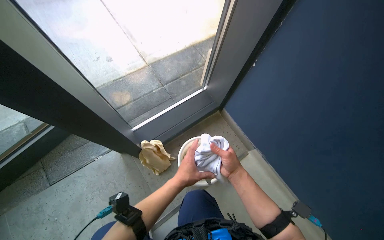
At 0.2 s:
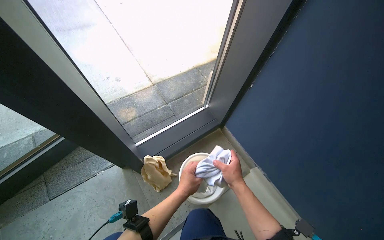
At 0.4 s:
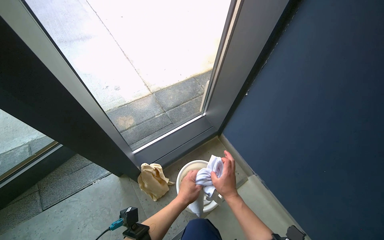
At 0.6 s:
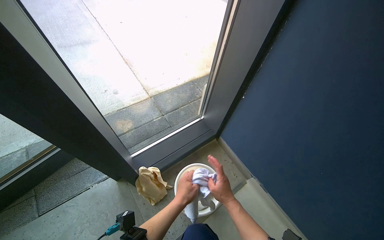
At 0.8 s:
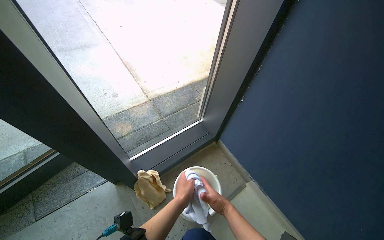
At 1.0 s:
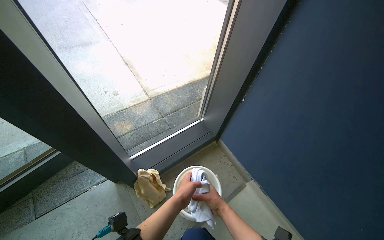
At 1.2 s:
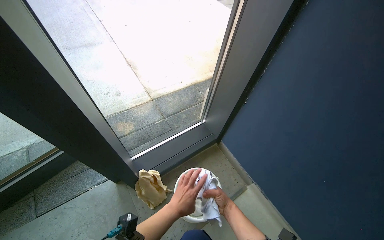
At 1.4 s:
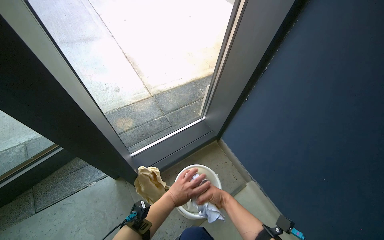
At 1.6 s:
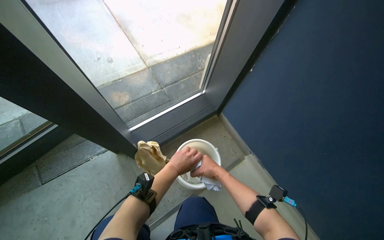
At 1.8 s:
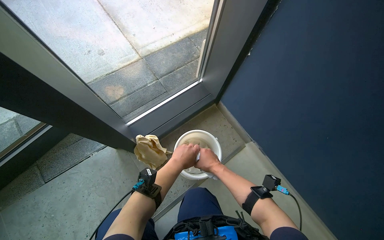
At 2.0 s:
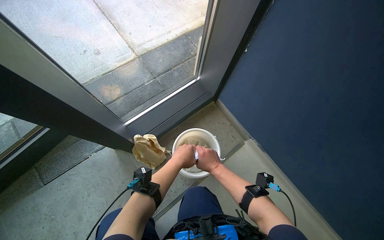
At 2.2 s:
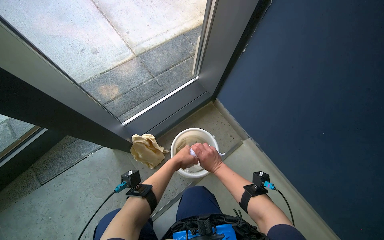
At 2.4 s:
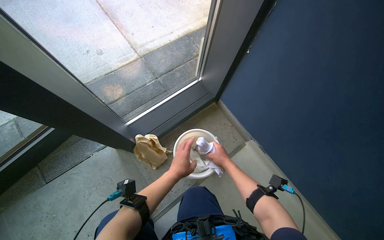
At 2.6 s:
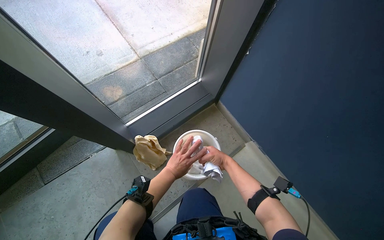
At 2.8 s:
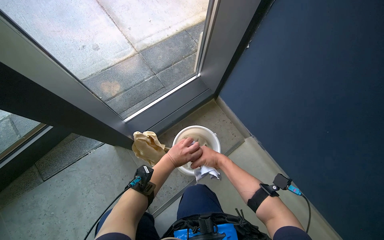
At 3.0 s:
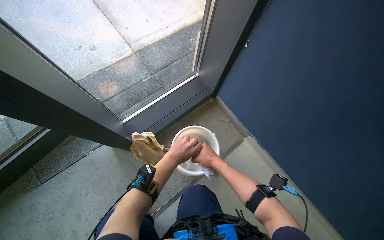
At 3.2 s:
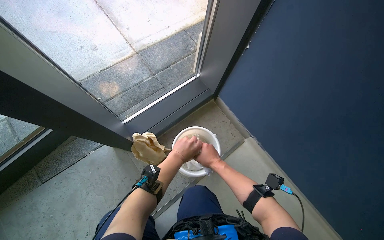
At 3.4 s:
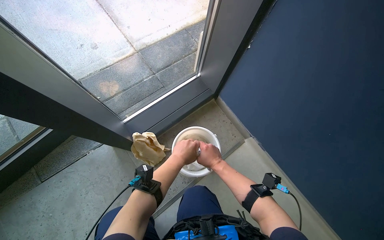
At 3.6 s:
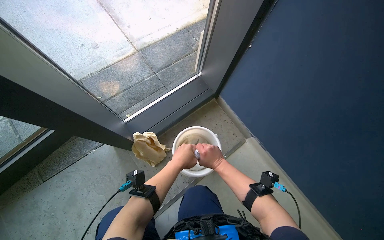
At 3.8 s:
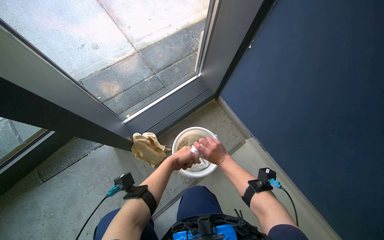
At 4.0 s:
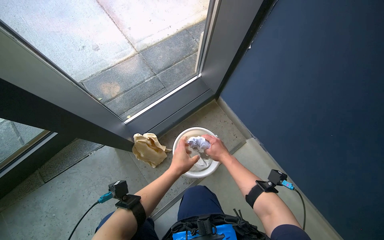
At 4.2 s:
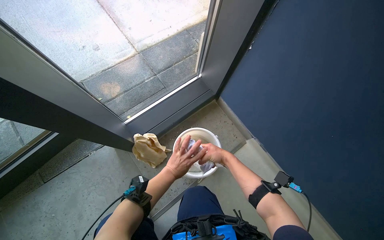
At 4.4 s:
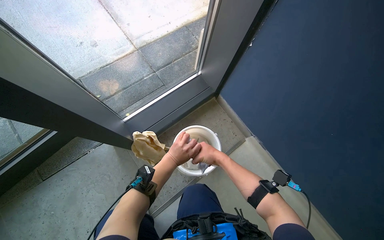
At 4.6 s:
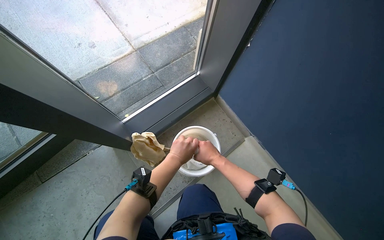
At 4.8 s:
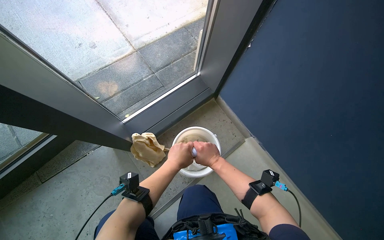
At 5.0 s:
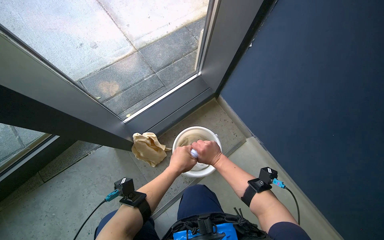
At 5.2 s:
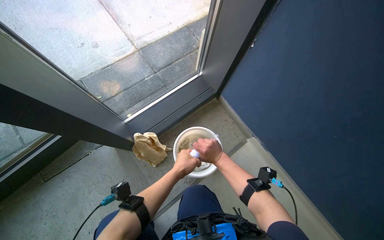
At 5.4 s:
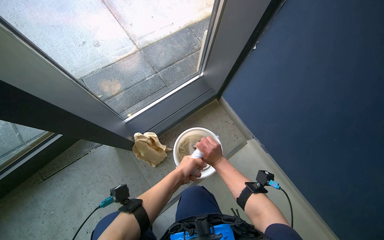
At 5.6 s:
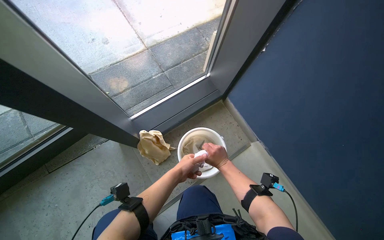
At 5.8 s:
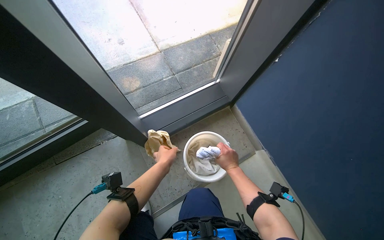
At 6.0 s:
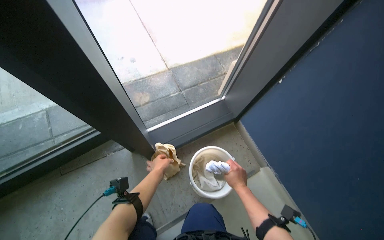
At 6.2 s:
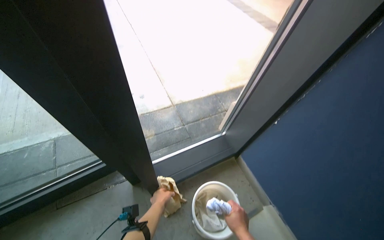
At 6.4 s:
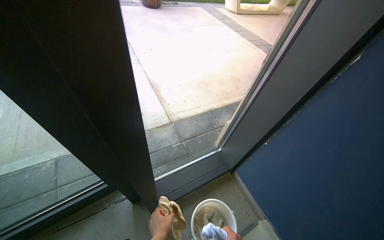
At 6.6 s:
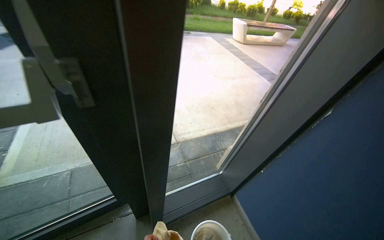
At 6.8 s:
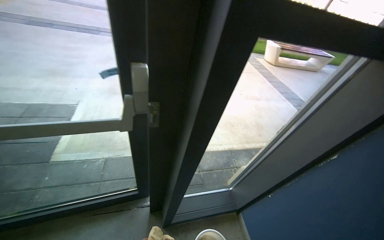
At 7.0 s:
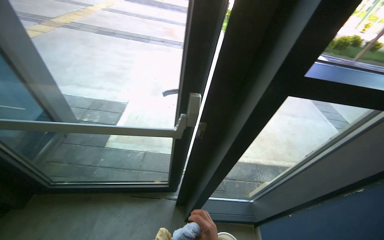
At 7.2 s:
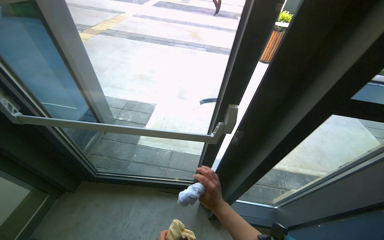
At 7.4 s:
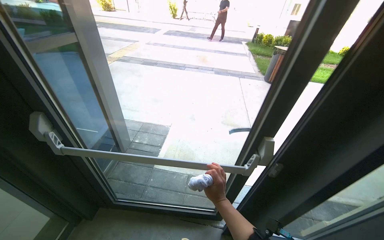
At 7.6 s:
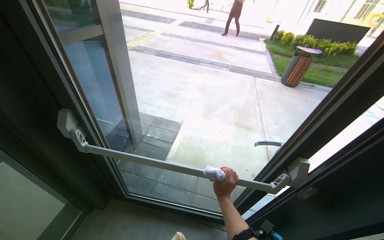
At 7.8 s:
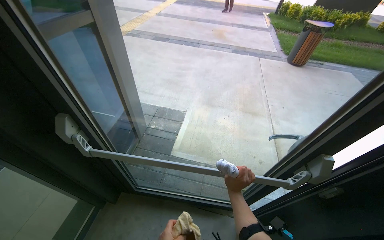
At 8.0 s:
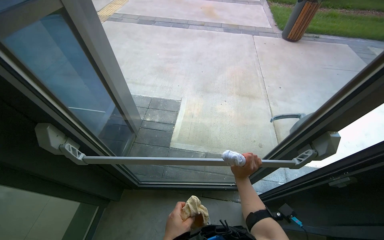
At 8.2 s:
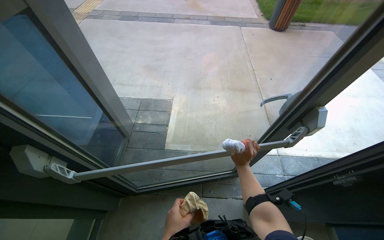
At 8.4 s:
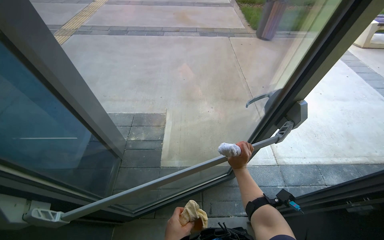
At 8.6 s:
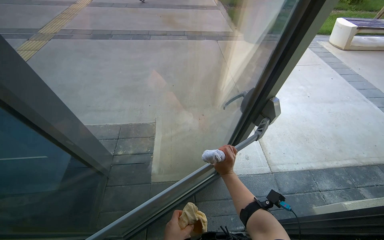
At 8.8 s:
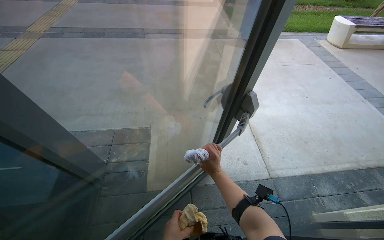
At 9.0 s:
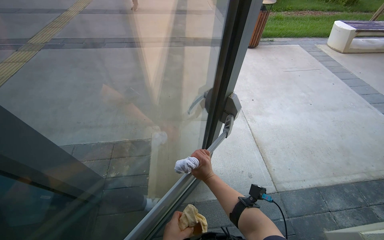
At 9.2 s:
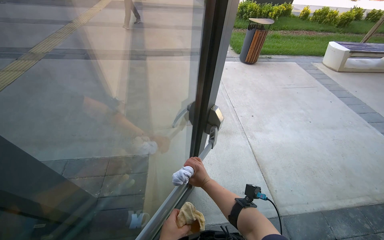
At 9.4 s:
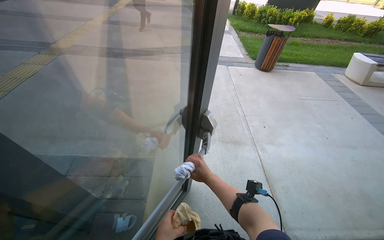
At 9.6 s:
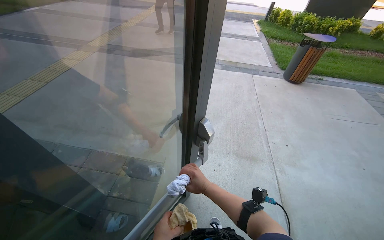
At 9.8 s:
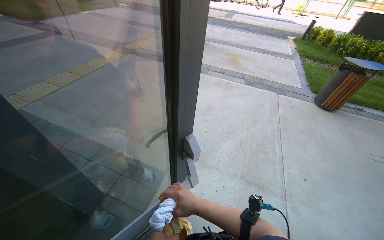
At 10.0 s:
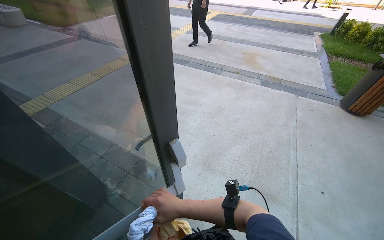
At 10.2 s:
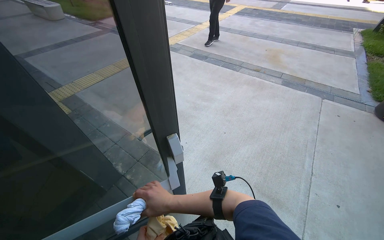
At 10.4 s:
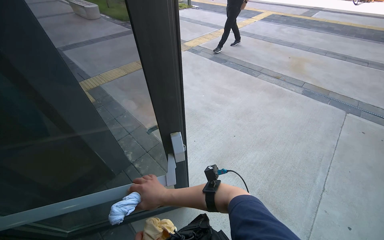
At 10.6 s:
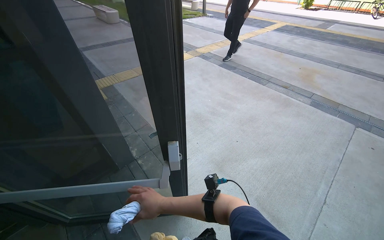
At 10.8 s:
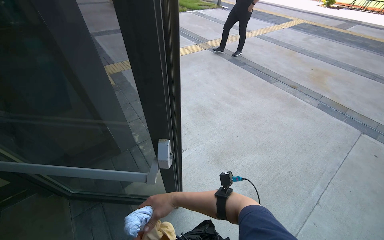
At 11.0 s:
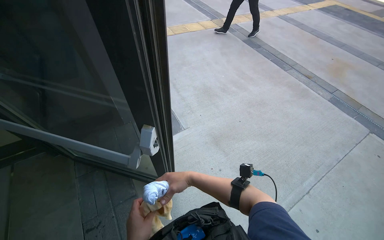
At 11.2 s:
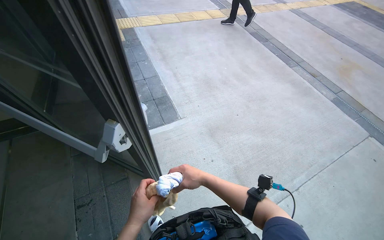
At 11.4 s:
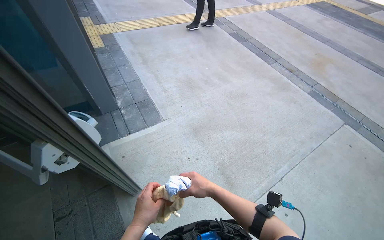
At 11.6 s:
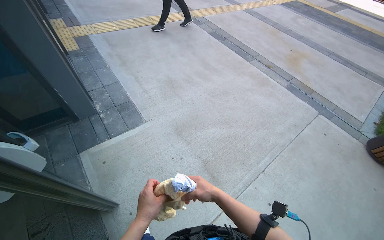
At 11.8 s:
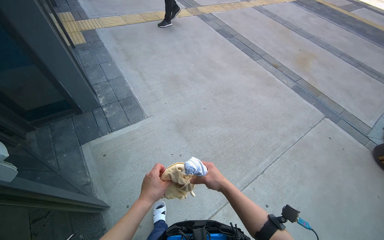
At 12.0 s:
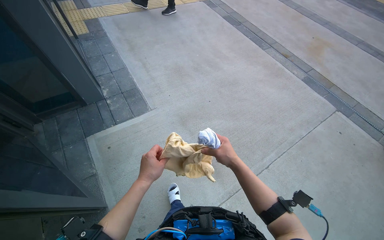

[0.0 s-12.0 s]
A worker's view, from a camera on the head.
Job: cleaning windows.
The whole recording: Cleaning glass door. The worker cleans the glass door using a squeegee and then wipes it with a cloth, also cleaning the door handle.
0.0 to 1.6 s: The hands are busy where they are.
3.0 to 4.4 s: The hands make small movements and keep their place.
4.4 to 6.0 s: The left hand travels to the left by roughly 15 cm.
6.0 to 7.6 s: The camera is carried some 80 cm. The wearer looks roughly 40 degrees further to the left. The view tilts about 30 degrees upward.
9.0 to 10.4 s: The wearer moves about 50 cm. The wearer looks some 50 degrees further to the left.

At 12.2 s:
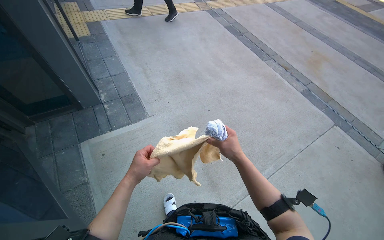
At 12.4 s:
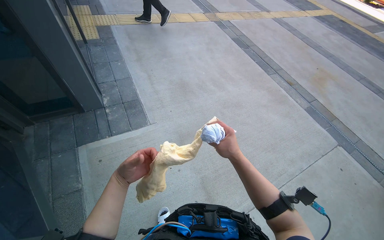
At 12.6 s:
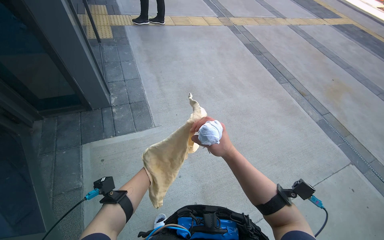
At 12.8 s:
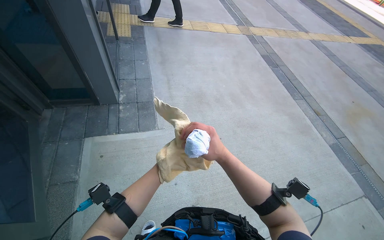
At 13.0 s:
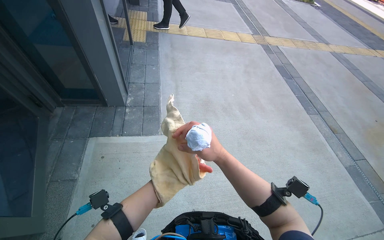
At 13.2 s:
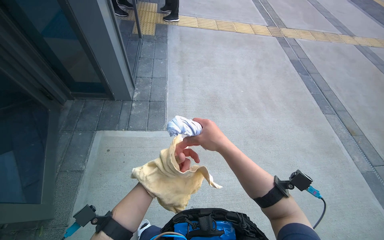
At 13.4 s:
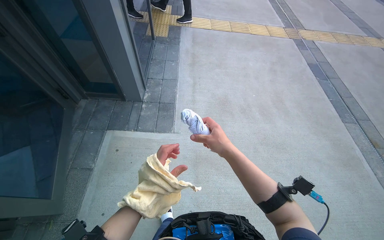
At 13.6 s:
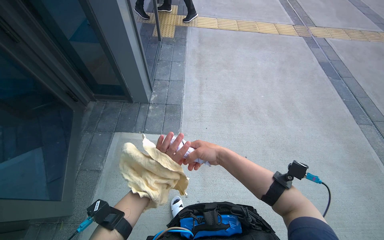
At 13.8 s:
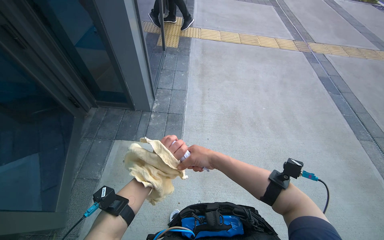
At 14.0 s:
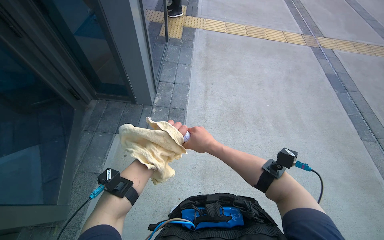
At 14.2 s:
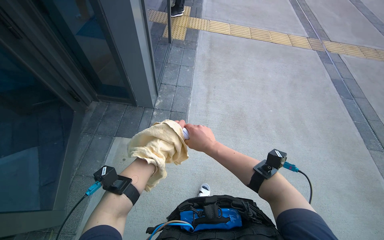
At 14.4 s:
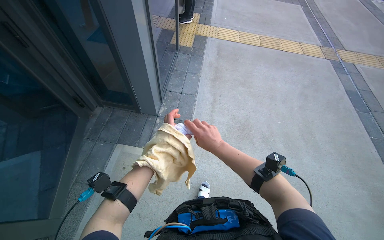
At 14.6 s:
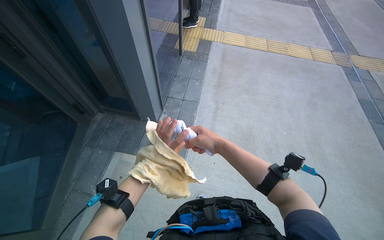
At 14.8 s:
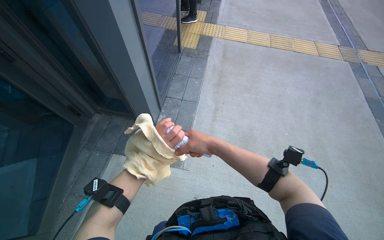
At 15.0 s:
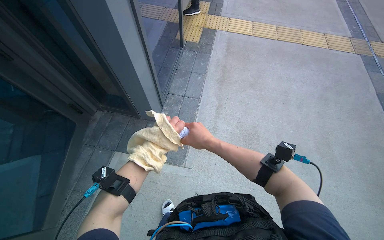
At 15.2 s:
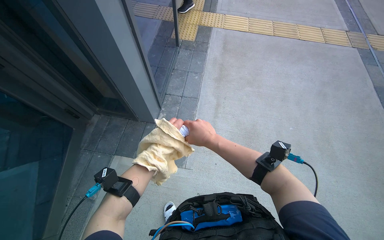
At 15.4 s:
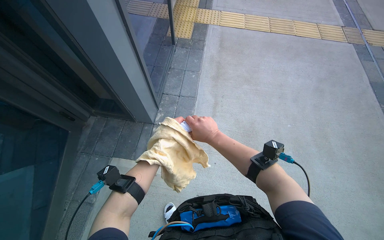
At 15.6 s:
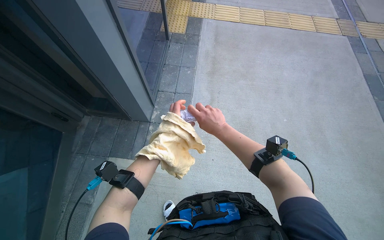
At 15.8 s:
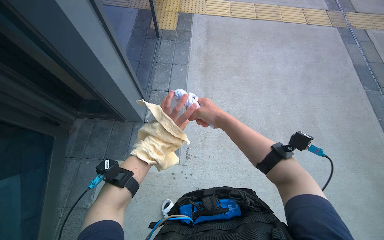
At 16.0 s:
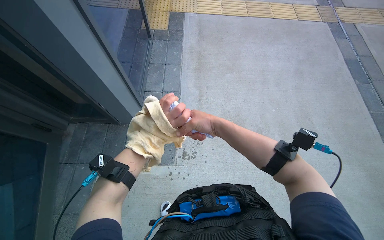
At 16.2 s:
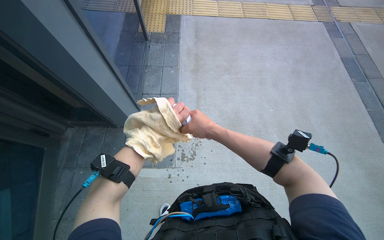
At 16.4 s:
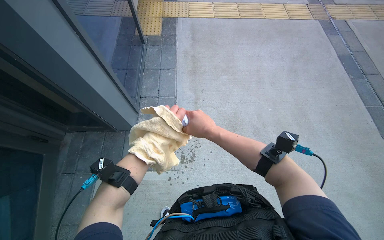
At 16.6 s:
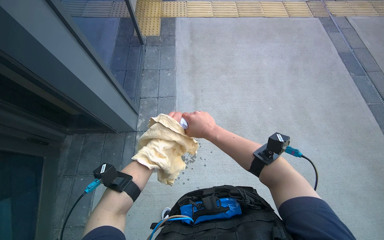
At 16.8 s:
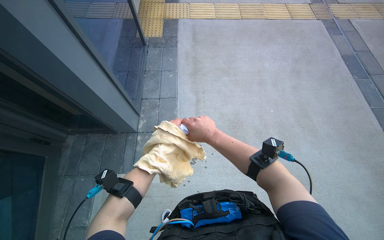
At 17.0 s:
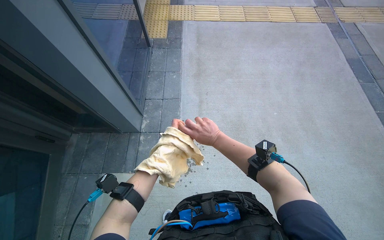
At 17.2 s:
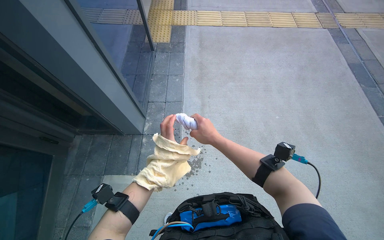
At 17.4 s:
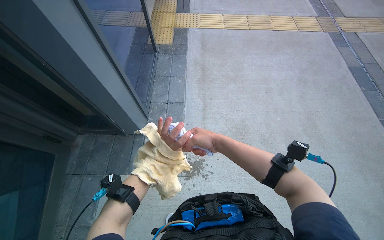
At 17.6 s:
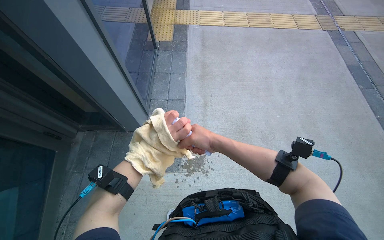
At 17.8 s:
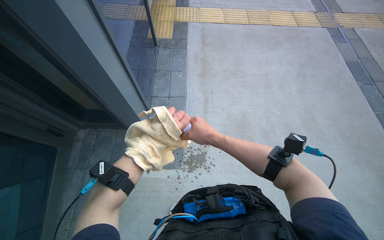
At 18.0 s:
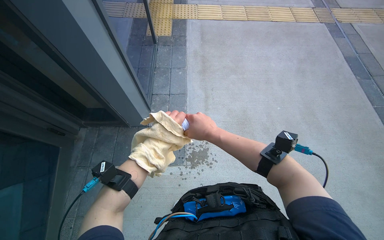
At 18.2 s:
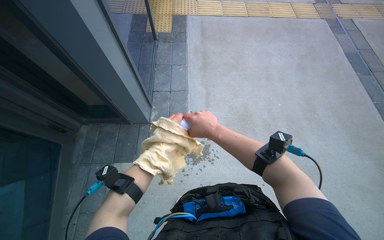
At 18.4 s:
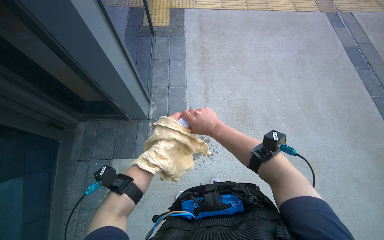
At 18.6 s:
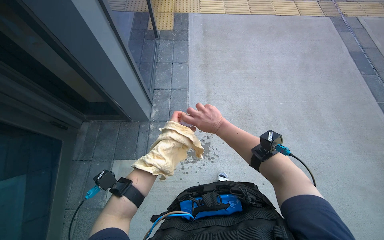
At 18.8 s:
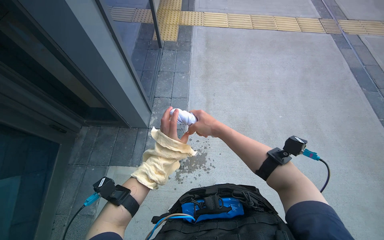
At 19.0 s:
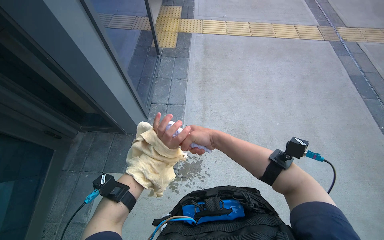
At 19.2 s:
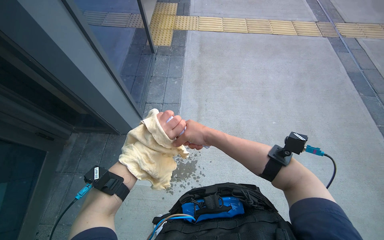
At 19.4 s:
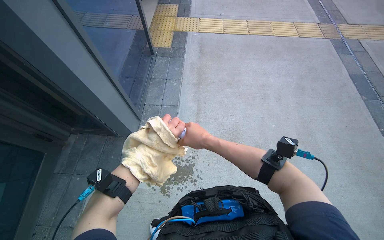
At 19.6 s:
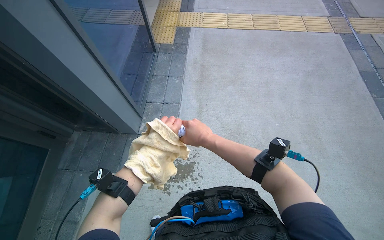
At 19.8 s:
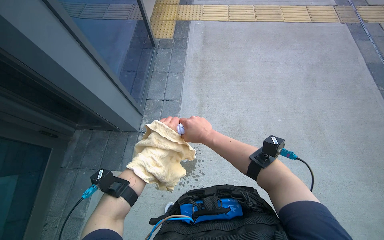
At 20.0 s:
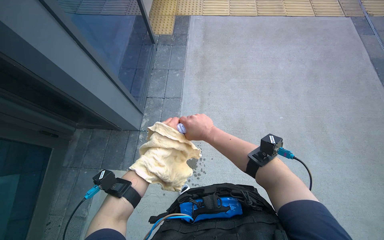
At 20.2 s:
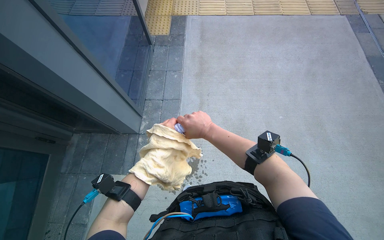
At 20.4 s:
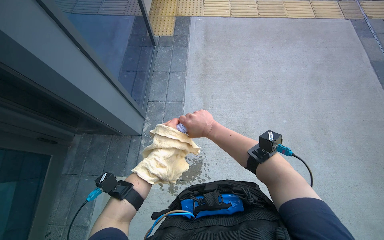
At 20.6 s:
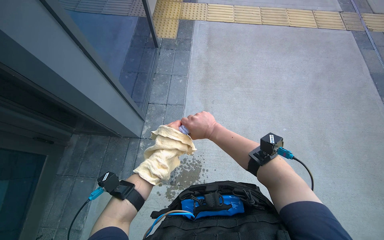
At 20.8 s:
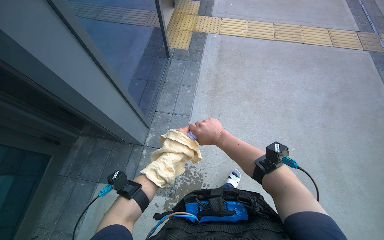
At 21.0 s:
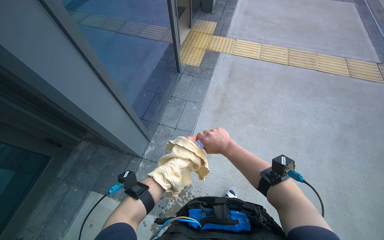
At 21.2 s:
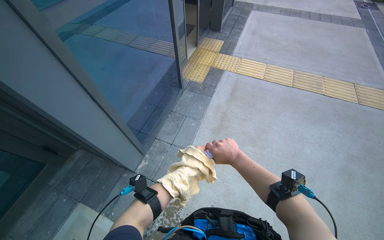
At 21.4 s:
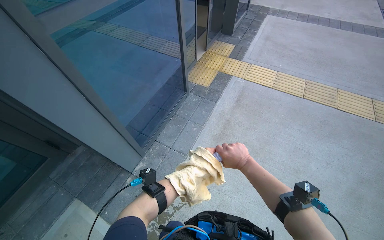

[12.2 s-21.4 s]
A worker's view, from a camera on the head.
Job: cleaning windows.
The whole recording: Cleaning glass door. The worker cleans the glass door using a squeegee and then wipes it with a cloth, also cleaning the door handle.
12.2 to 13.8 s: The wearer looks approximately 35 degrees further to the left.
13.8 to 15.2 s: The wearer moves about 40 cm.
19.8 to 21.4 s: The view tilts approximately 15 degrees upward.
